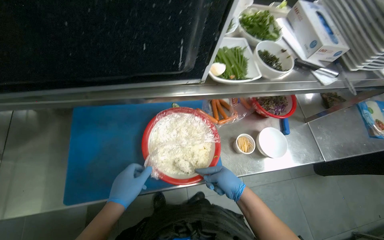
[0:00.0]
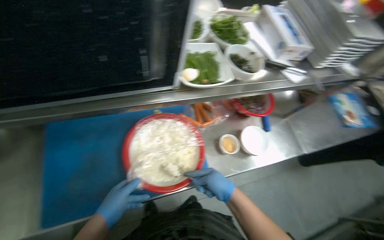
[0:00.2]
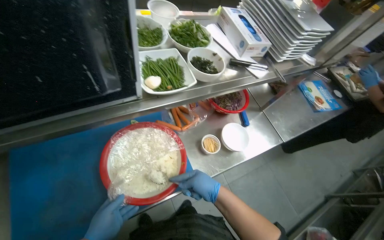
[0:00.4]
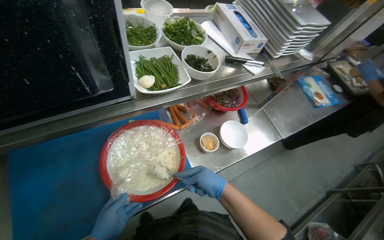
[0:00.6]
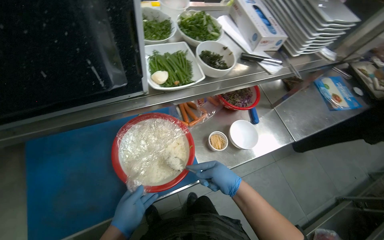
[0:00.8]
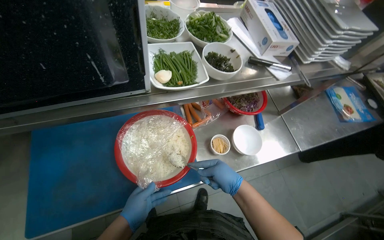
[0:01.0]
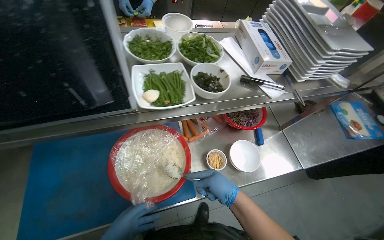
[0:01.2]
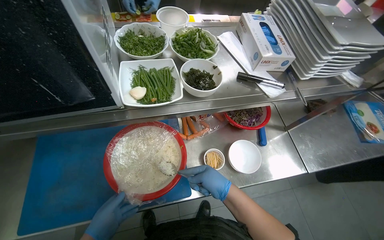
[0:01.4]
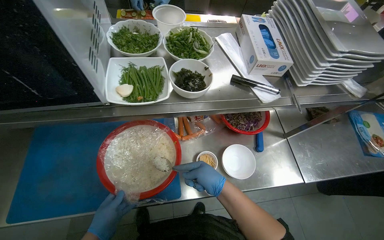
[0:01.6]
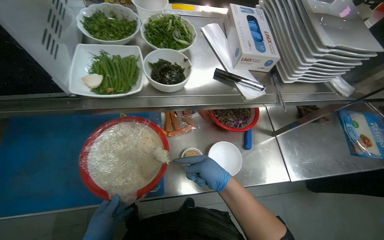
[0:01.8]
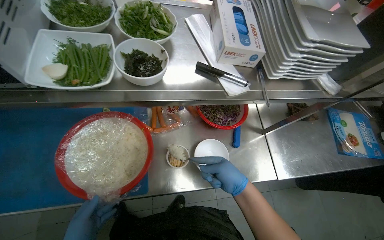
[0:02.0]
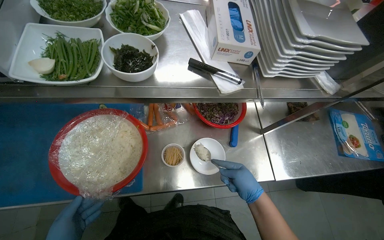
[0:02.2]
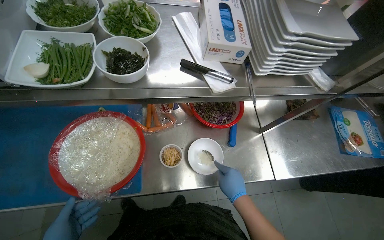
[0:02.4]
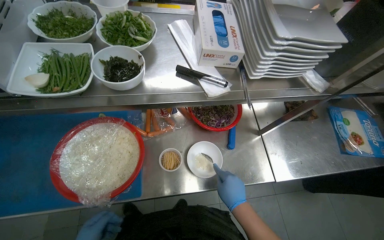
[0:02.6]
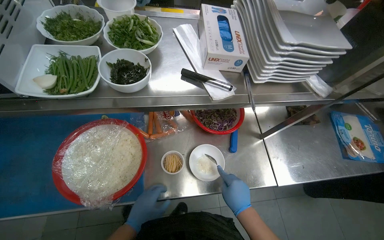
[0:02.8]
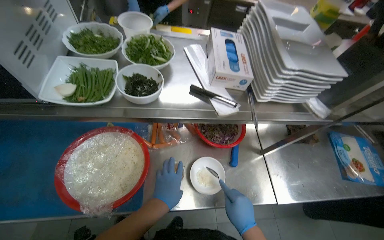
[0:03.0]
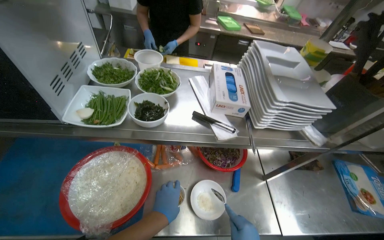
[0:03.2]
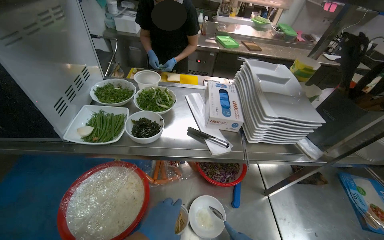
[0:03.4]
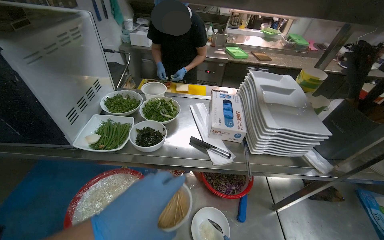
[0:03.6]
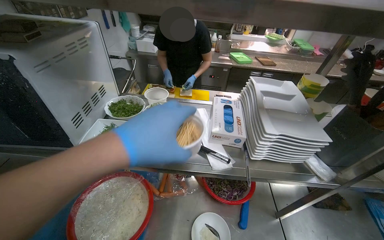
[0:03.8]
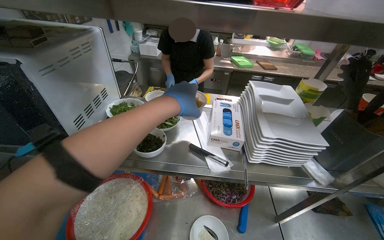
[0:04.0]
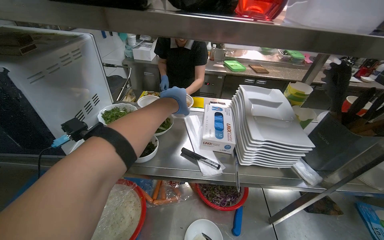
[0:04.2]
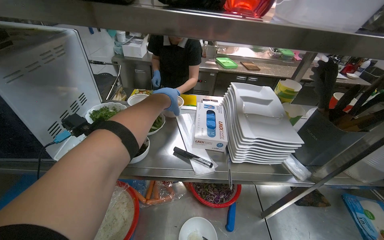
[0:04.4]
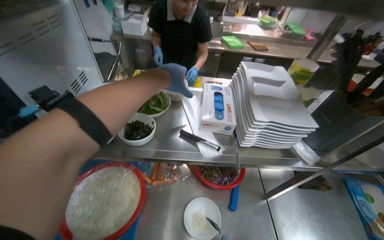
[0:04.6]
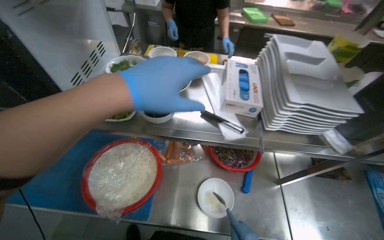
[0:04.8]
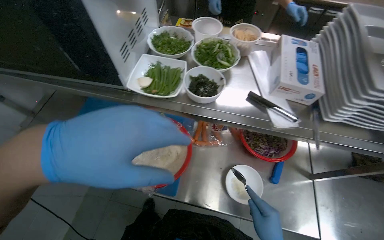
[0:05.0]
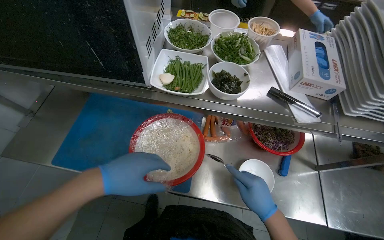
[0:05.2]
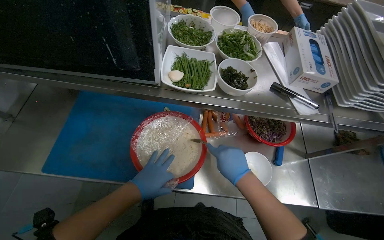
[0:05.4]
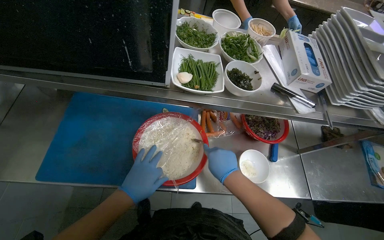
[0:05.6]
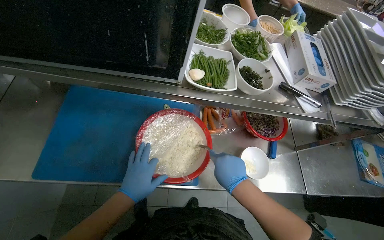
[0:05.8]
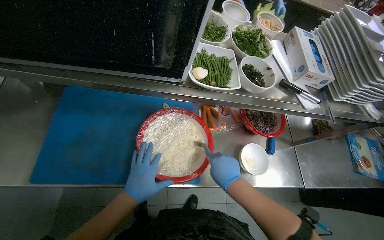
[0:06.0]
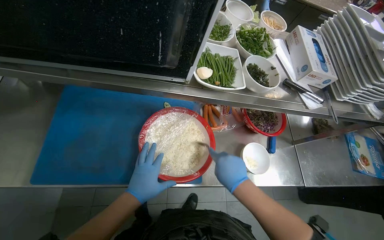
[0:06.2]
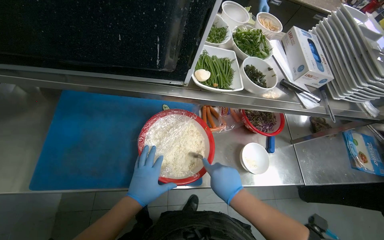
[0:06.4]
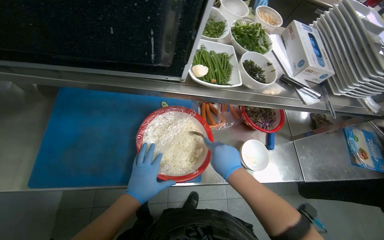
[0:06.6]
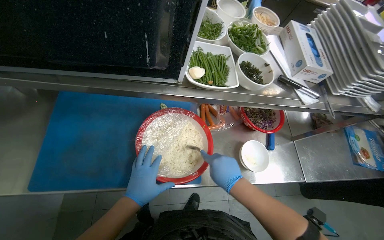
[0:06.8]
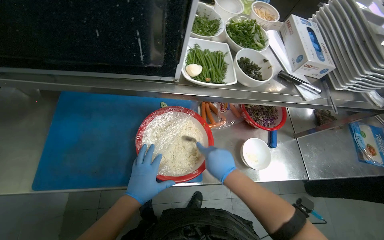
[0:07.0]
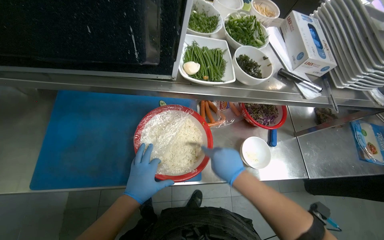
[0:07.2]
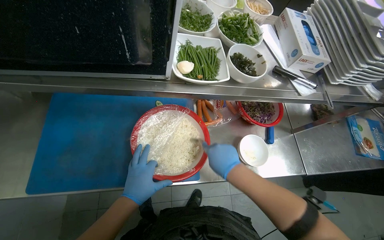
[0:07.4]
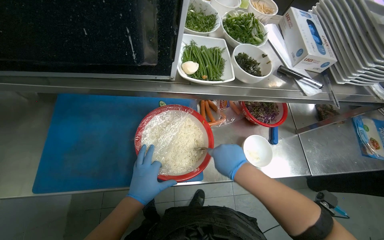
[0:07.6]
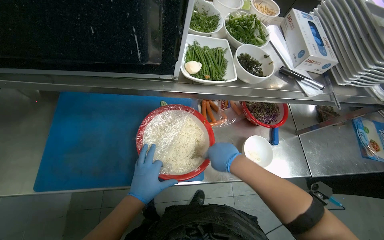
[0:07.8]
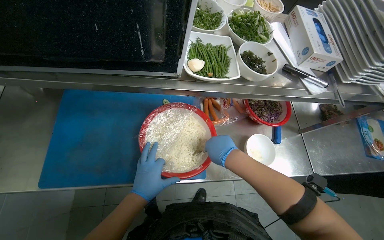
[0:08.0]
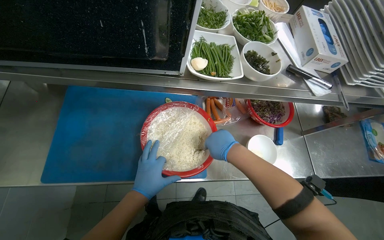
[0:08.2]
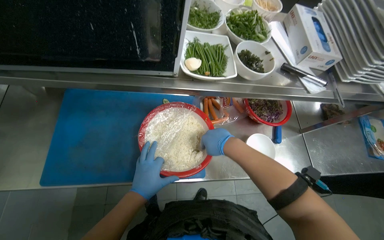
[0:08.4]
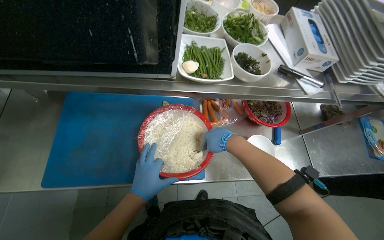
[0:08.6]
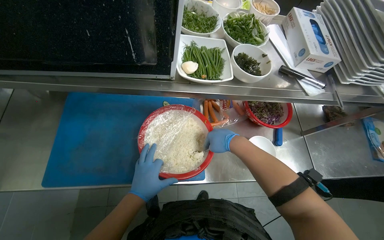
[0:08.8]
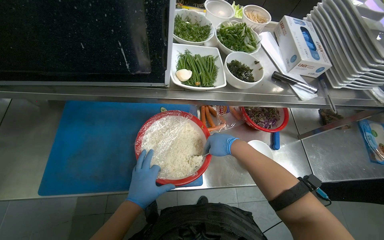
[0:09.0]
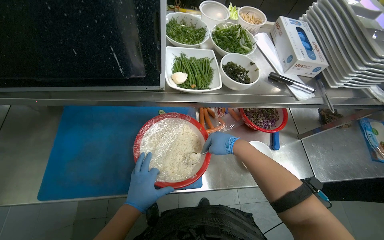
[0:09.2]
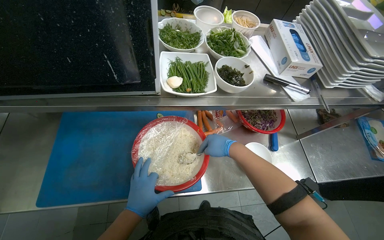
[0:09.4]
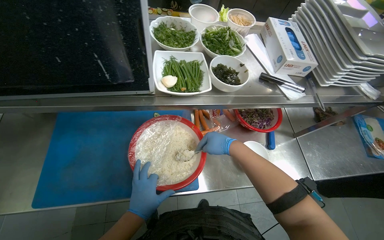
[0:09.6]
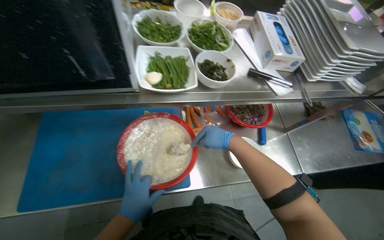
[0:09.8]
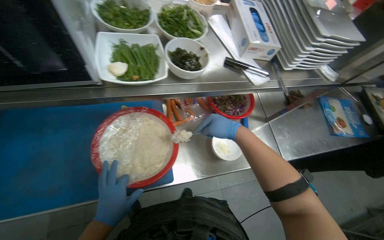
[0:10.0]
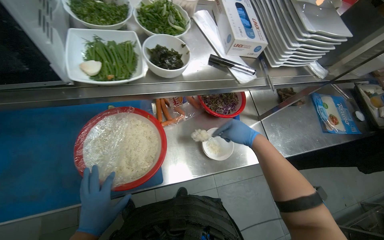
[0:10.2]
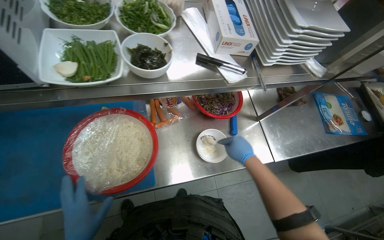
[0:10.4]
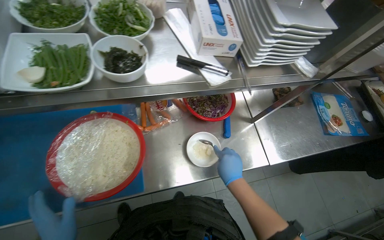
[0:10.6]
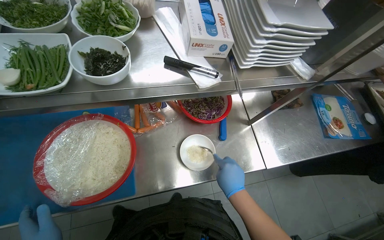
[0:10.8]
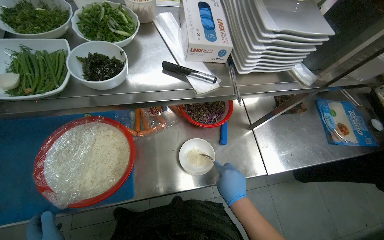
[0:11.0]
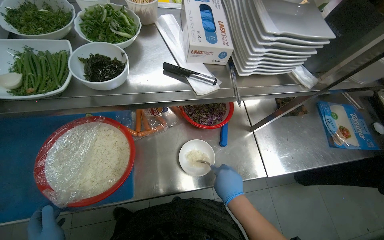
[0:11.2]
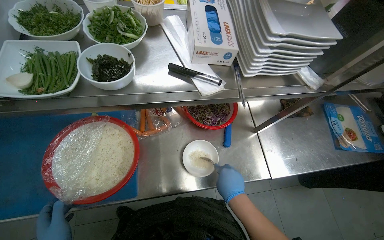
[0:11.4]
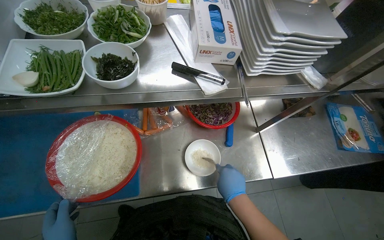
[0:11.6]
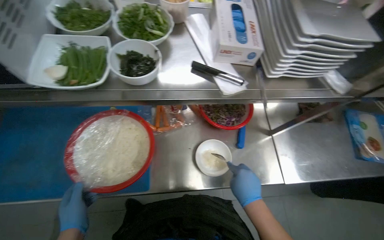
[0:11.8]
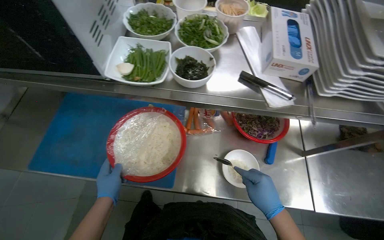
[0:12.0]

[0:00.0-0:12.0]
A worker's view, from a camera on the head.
Job: preparing food.
The whole recording: Transferring rice from dish to another dish. The worker takes the meal from the gas stove and transfers the white rice from one dish into another dish.
0:01.6 to 0:03.0: The right hand shifts about 25 cm to the right and down the picture.
0:03.0 to 0:04.4: The view tilts roughly 20 degrees upward.
0:04.4 to 0:06.0: The head travels to the left, about 40 cm. The view tips downward by about 25 degrees.
0:06.0 to 0:07.6: The hands stay close to where they were, moving slightly.
0:09.0 to 0:10.4: The right hand moves to the right, roughly 25 cm.
0:10.4 to 0:12.0: The wearer looks approximately 20 degrees further to the left.

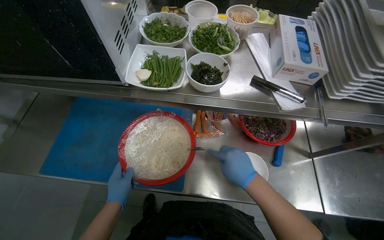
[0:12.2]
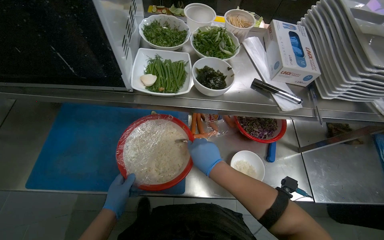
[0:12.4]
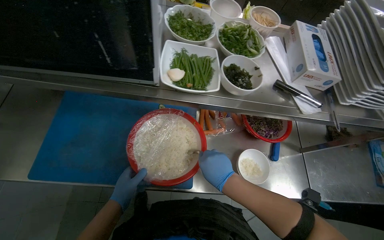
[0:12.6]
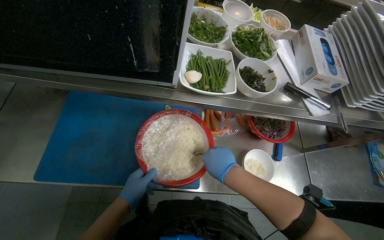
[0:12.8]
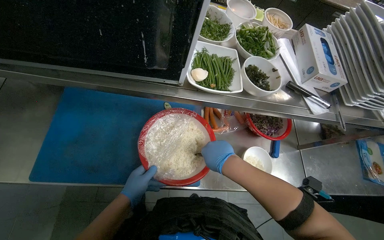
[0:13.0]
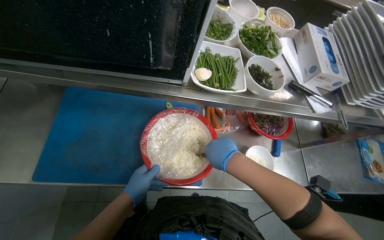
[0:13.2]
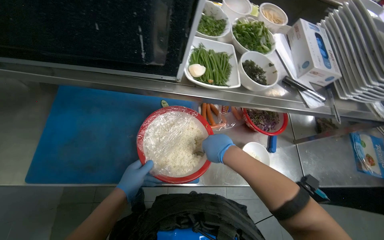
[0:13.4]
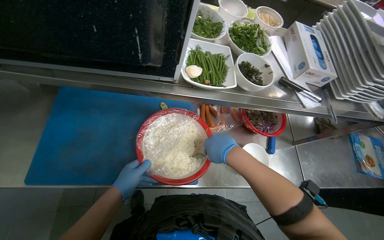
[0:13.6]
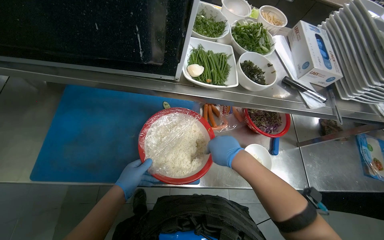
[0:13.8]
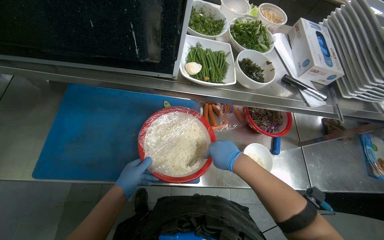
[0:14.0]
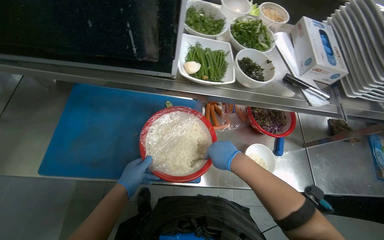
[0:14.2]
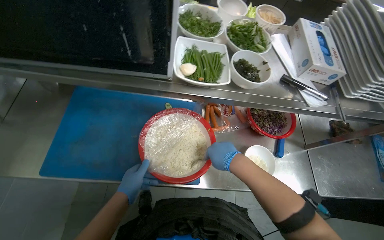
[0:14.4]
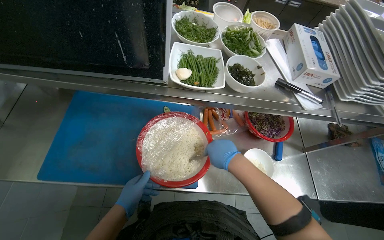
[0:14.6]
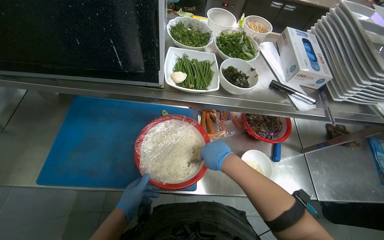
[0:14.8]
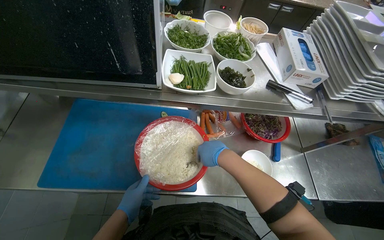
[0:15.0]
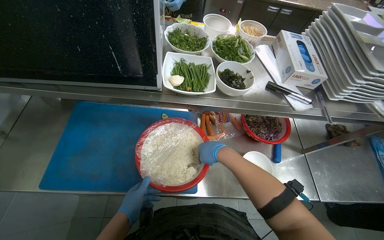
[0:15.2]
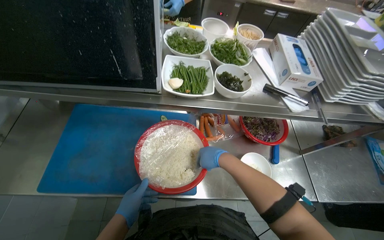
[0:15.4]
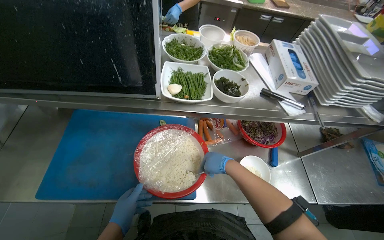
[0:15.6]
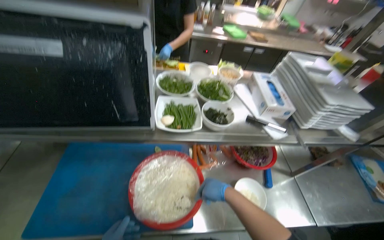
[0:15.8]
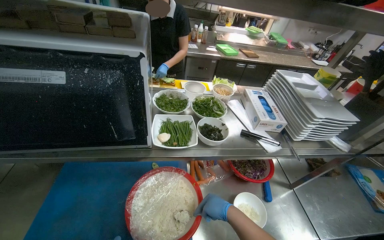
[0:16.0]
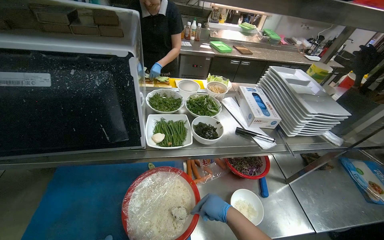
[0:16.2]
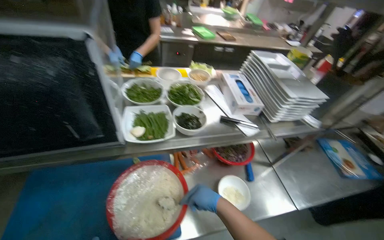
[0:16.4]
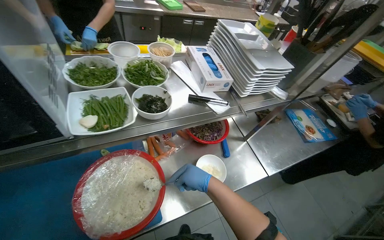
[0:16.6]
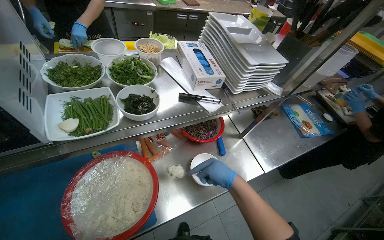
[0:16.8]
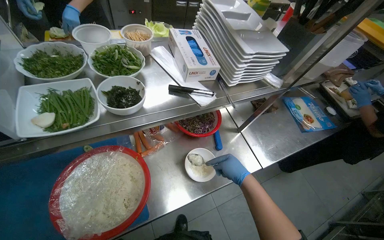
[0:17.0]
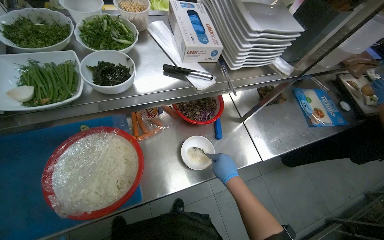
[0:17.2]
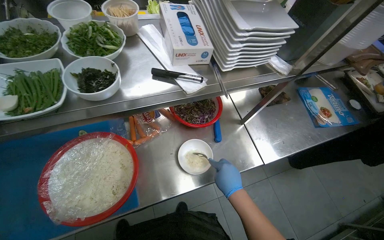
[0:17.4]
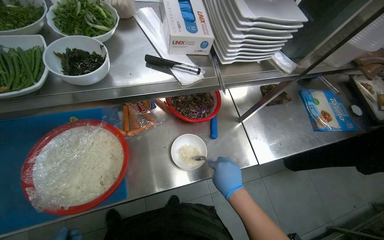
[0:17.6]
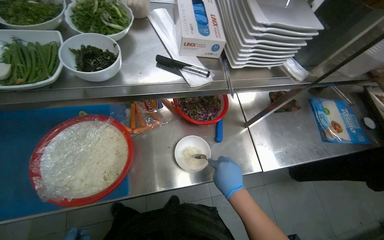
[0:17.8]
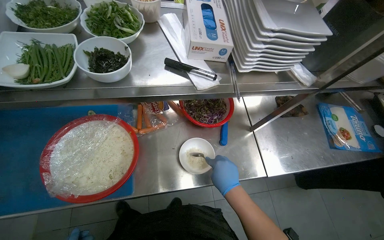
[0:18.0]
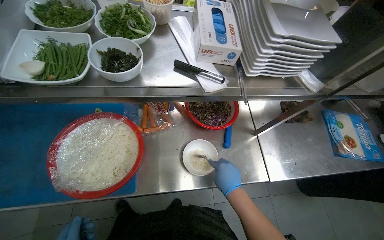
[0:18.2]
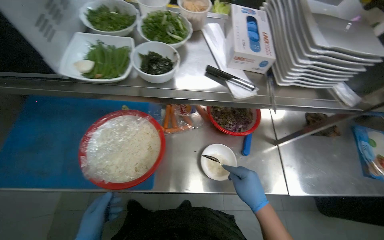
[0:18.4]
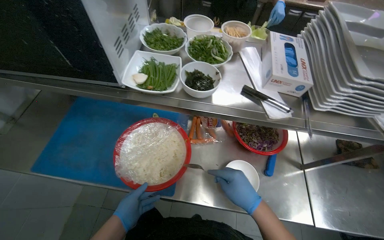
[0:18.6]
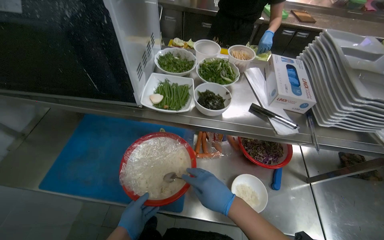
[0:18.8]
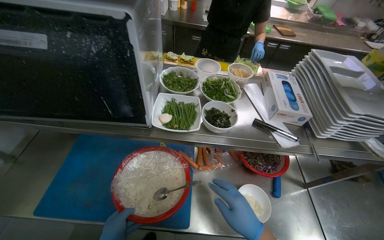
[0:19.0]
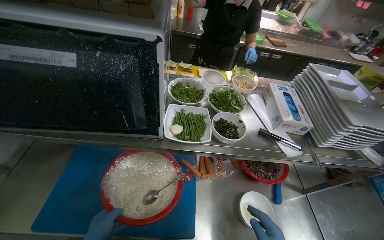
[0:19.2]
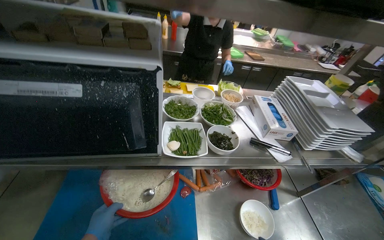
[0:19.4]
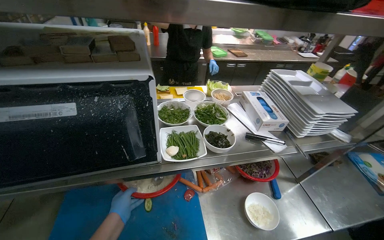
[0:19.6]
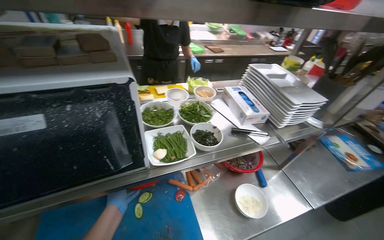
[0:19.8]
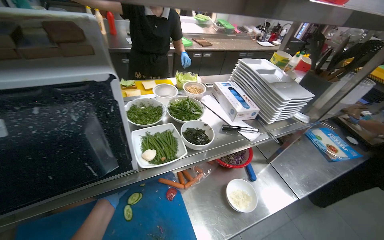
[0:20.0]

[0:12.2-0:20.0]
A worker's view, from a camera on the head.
Job: preparing food.
The whole recording: Transferring rice from dish to another dish. The worker takes the meal from the gas stove and transfers the white rice from one dish into another dish.
0:13.8 to 0:15.4: The right hand moves farther from the camera, about 10 cm.
0:15.4 to 0:16.8: The wearer's head swings about 25 degrees to the right.
0:16.8 to 0:18.4: The wearer's head swings some 25 degrees to the left. The right hand travels to the right by about 10 cm.
0:18.4 to 0:20.0: The wearer looks roughly 25 degrees further to the right. The view tilts some 15 degrees upward.
